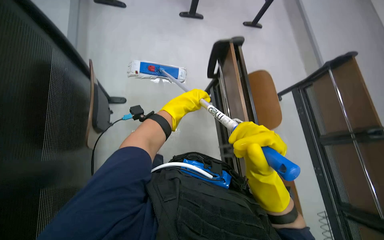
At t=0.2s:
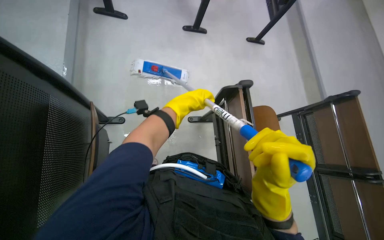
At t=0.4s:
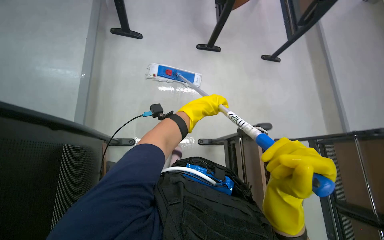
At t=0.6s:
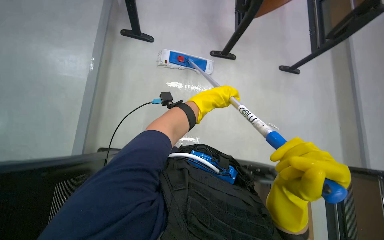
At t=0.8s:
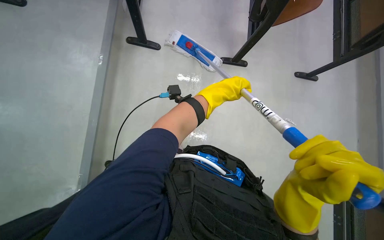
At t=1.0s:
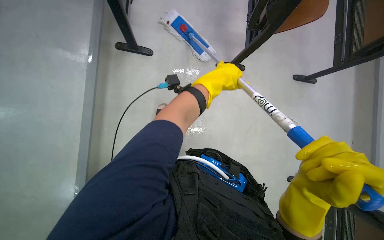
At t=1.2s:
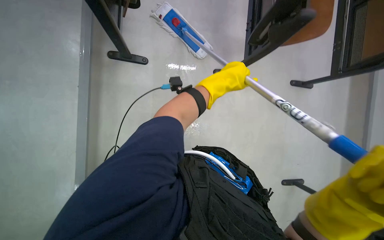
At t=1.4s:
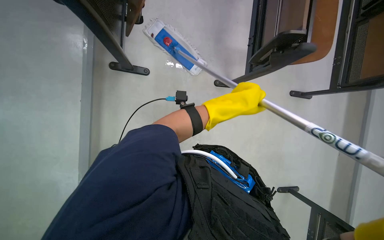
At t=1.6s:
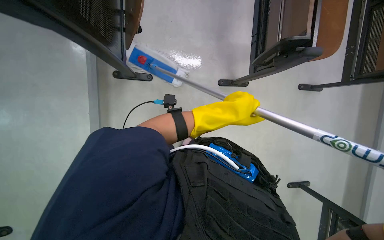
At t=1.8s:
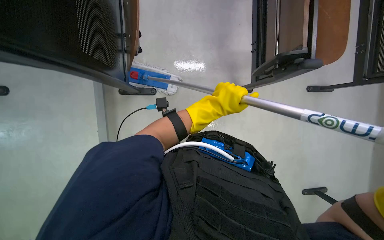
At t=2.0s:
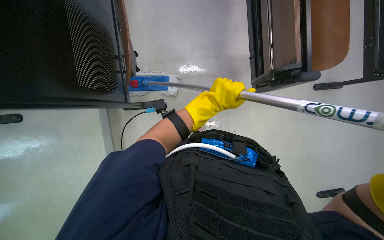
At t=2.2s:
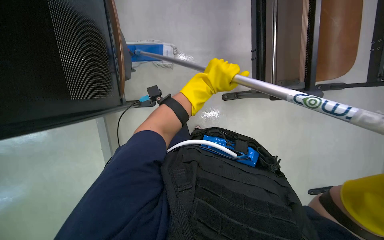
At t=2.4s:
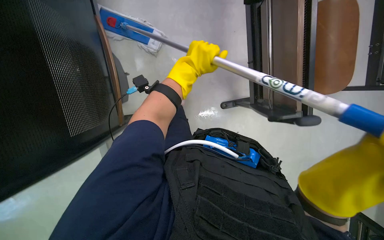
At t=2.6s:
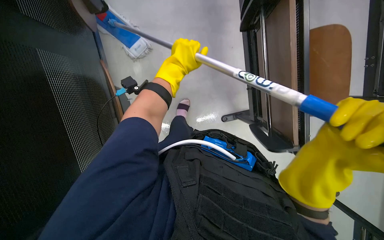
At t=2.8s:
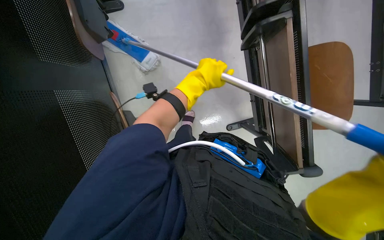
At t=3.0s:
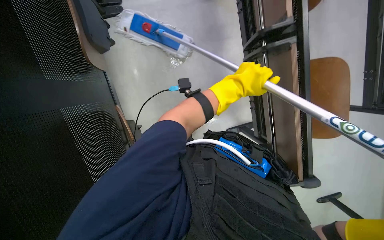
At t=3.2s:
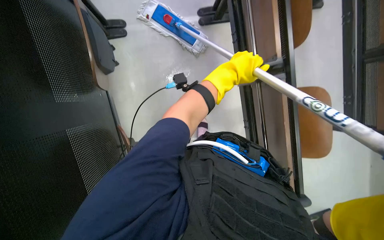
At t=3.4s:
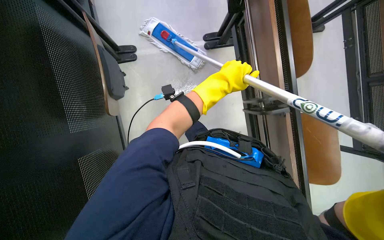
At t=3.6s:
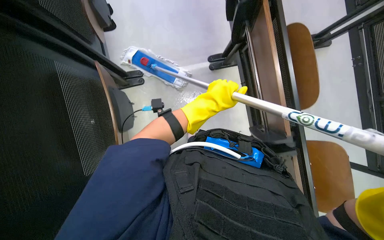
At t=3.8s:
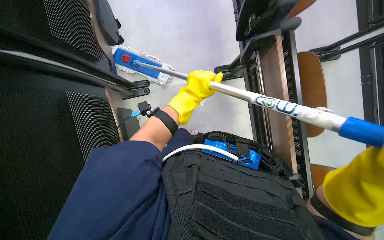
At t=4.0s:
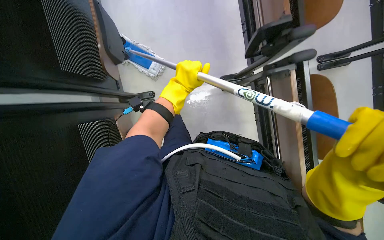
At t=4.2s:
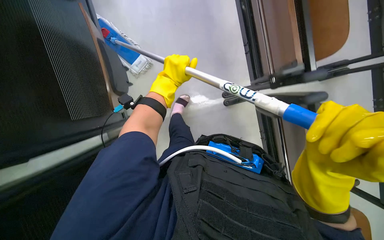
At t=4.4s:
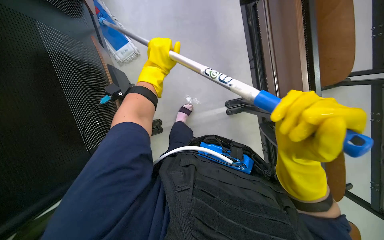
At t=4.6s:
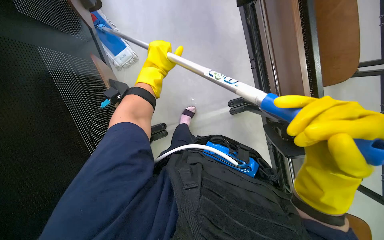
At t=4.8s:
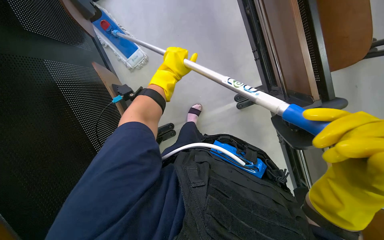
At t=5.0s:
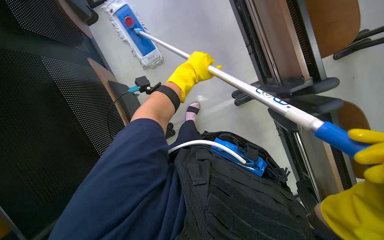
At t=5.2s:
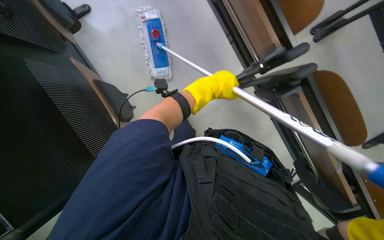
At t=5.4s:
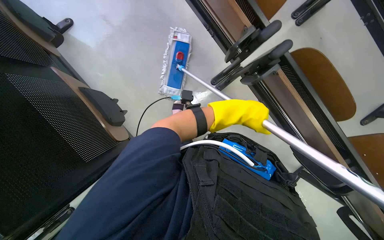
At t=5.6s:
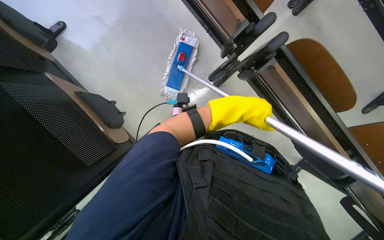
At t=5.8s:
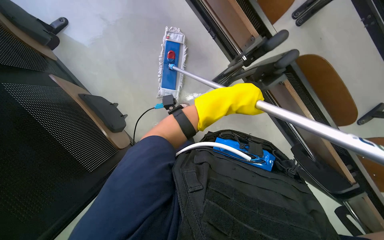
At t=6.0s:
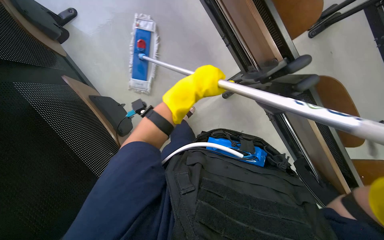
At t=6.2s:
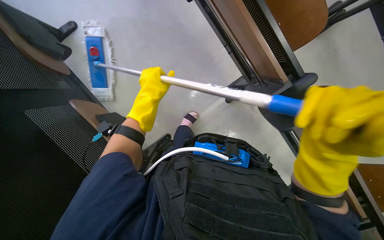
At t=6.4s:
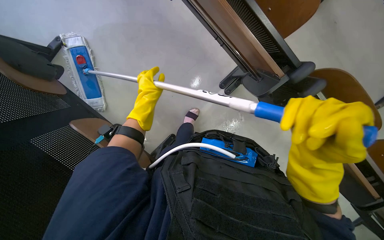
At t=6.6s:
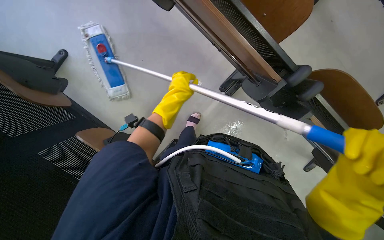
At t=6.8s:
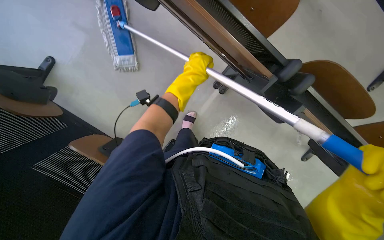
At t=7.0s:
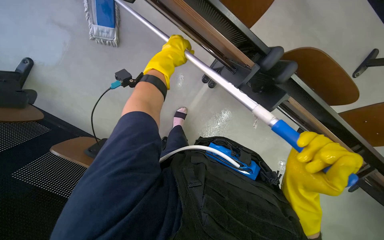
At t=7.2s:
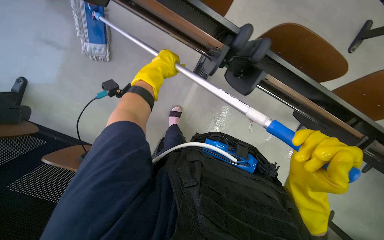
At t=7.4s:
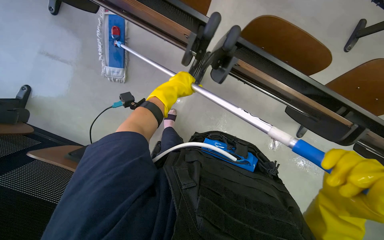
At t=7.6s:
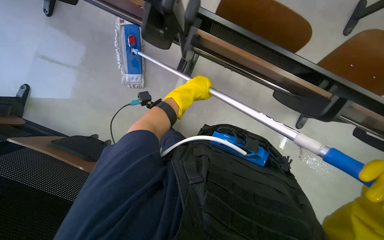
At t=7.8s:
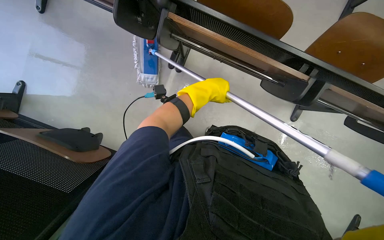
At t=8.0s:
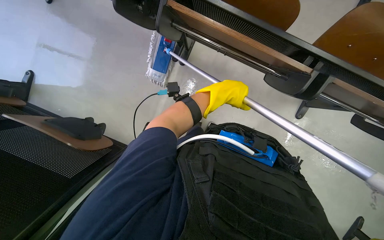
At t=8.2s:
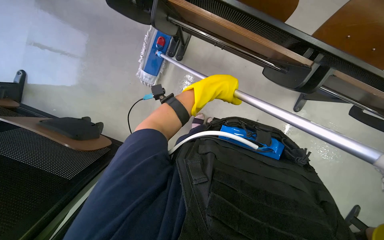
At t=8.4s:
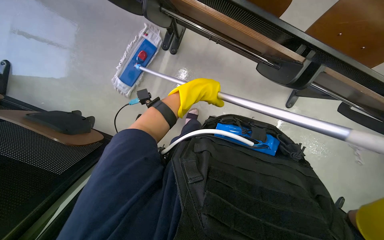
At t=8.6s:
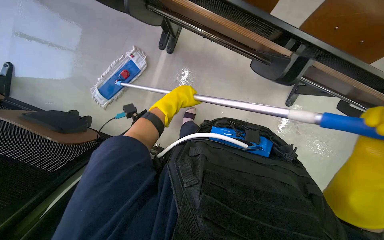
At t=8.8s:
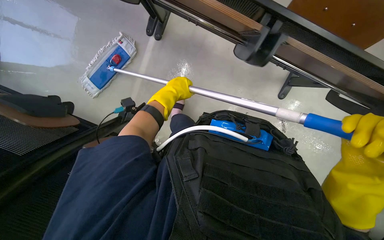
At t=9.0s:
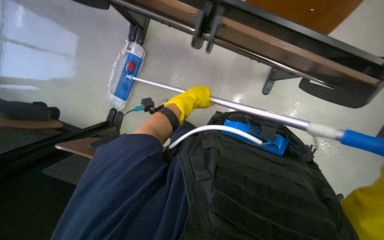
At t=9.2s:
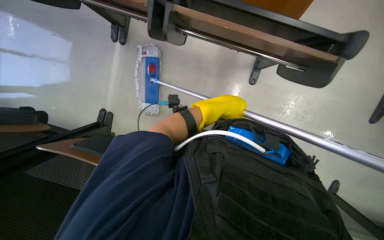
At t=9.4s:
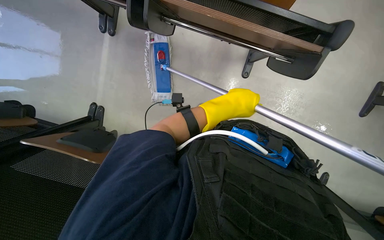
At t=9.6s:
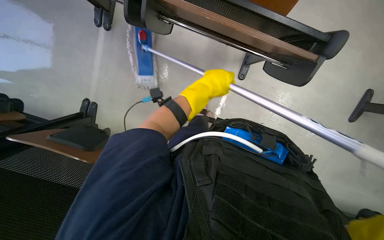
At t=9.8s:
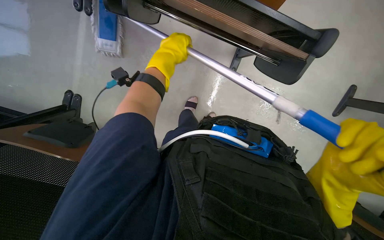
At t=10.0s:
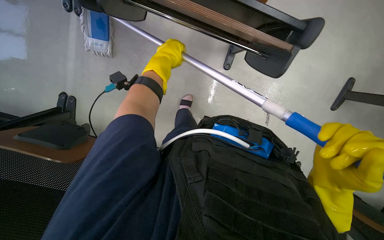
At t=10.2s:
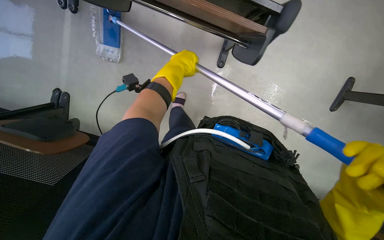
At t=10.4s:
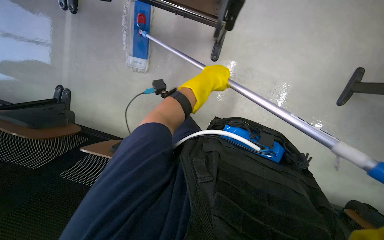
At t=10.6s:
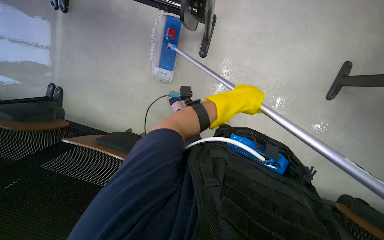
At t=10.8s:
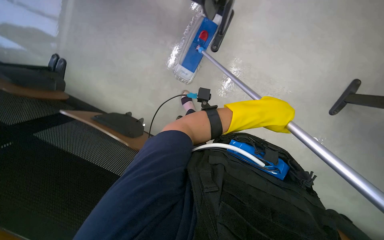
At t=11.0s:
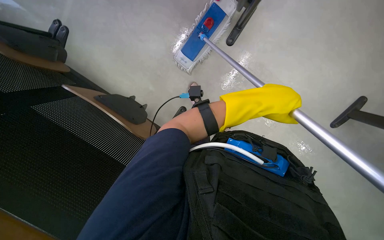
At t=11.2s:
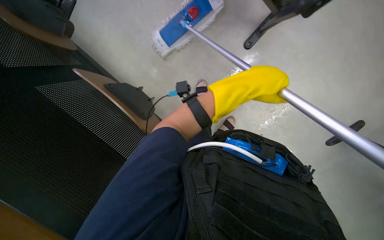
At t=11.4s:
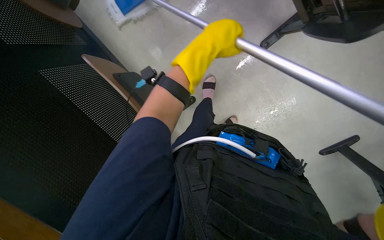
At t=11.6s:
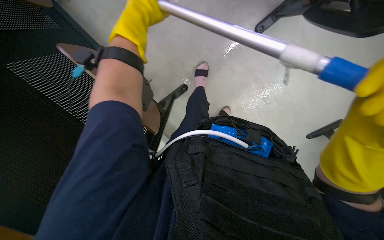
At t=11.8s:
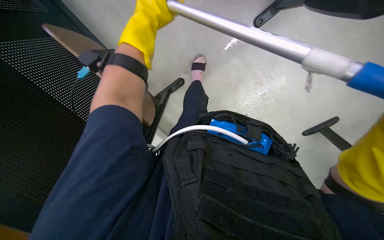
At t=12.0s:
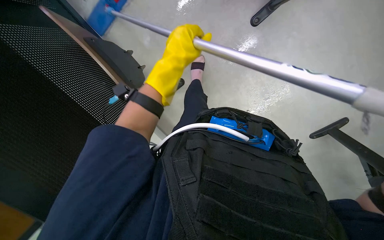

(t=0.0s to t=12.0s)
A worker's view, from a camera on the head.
Job: mopping floor.
The whole recording: Mopping floor with flat mop. The worker mops the floor with a flat mop, periodically cleaning the mop head in a bucket.
t=1.6s - t=3.0s: The left hand is displaced up the picture by approximately 20 cm, and goes to the left and returns, roughly 15 cm each way.
t=3.0s - t=4.4s: The wearer looks roughly 15 degrees further upward. The left hand travels to the left and up the picture by about 25 cm.
t=6.0s - t=7.6s: The left hand travels to the left and back again, roughly 15 cm each way.
t=9.0s - t=10.4s: The left hand goes left and right, roughly 15 cm each way, reversing 2 times.
t=10.4s - t=12.0s: The left hand goes left and right, some 30 cm each way, reversing 2 times.

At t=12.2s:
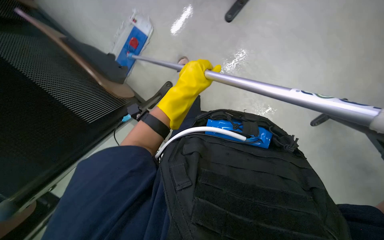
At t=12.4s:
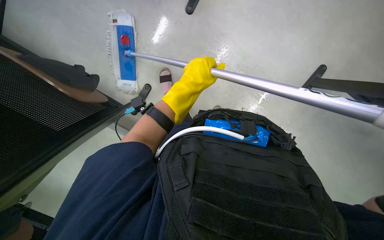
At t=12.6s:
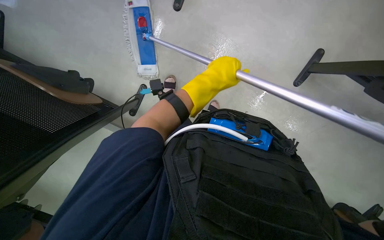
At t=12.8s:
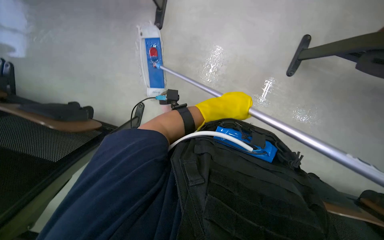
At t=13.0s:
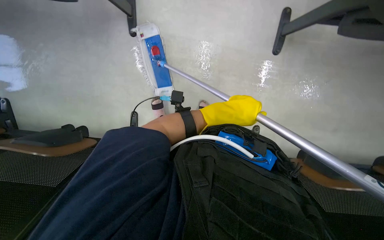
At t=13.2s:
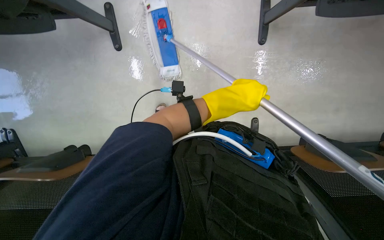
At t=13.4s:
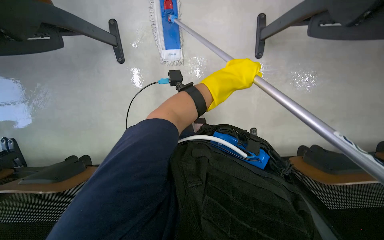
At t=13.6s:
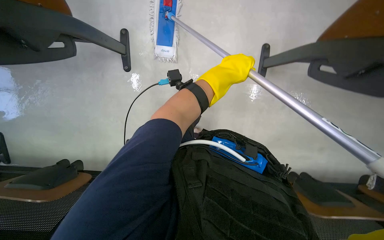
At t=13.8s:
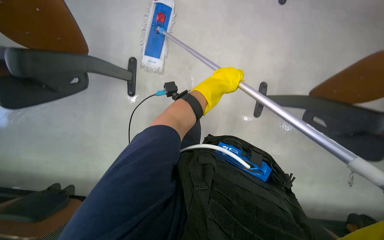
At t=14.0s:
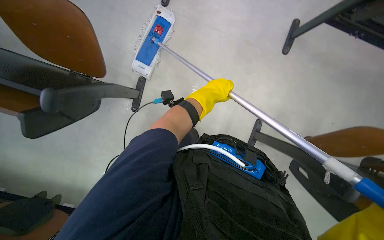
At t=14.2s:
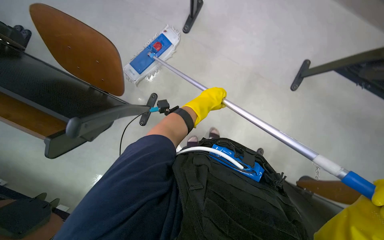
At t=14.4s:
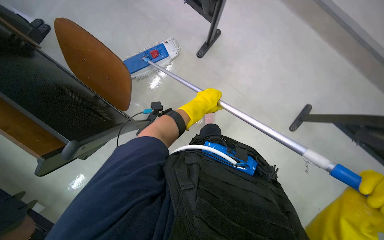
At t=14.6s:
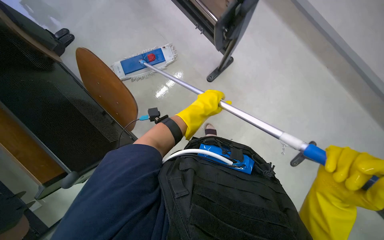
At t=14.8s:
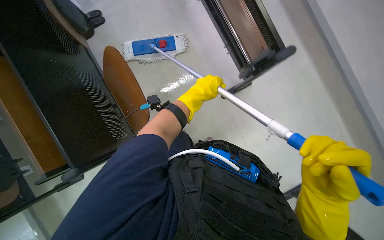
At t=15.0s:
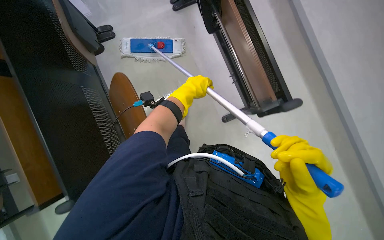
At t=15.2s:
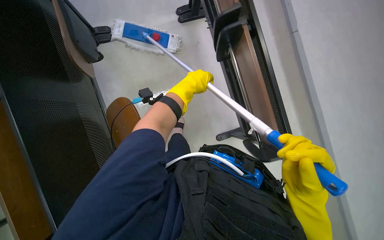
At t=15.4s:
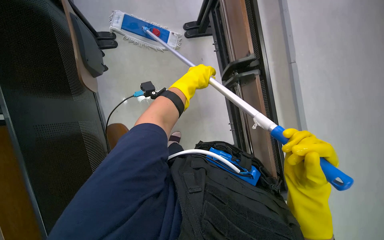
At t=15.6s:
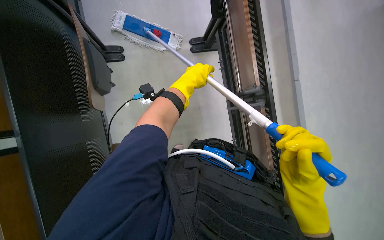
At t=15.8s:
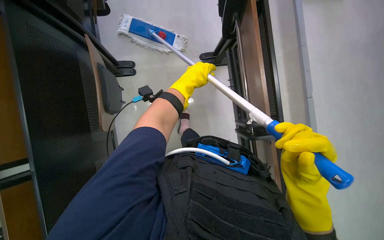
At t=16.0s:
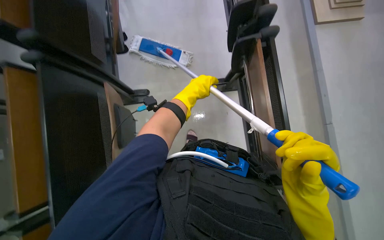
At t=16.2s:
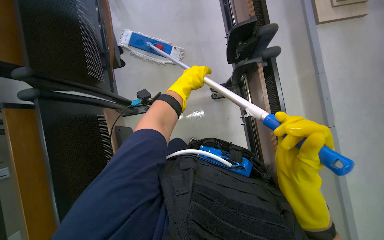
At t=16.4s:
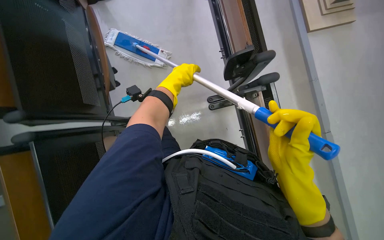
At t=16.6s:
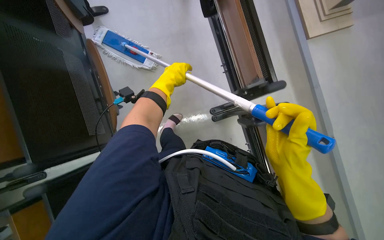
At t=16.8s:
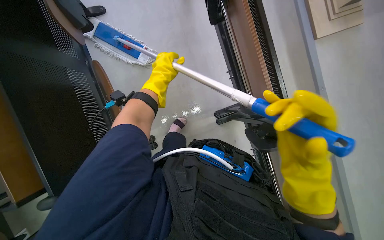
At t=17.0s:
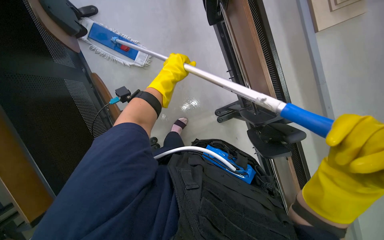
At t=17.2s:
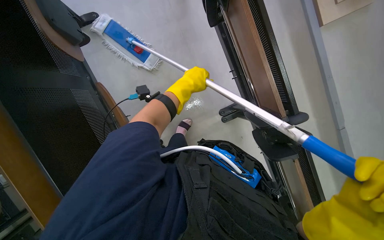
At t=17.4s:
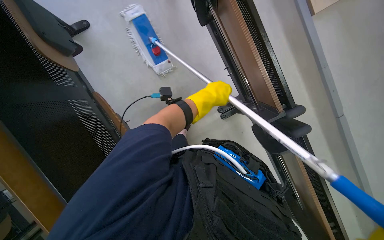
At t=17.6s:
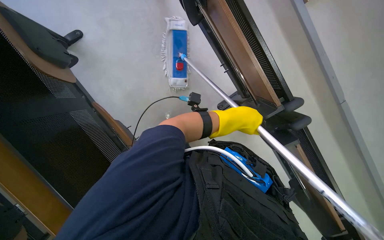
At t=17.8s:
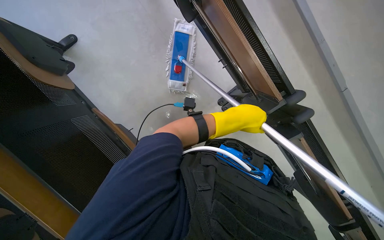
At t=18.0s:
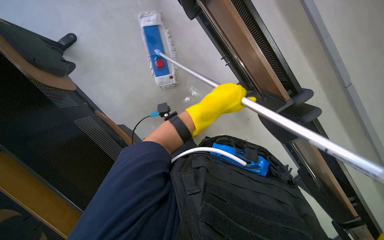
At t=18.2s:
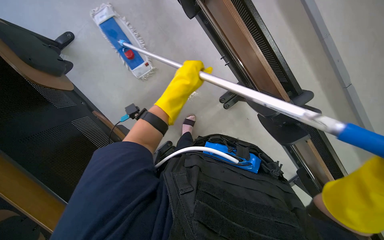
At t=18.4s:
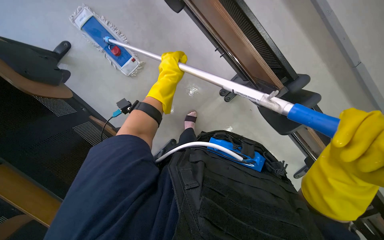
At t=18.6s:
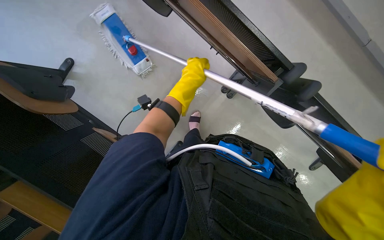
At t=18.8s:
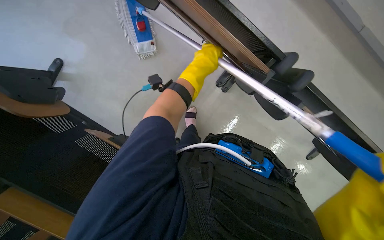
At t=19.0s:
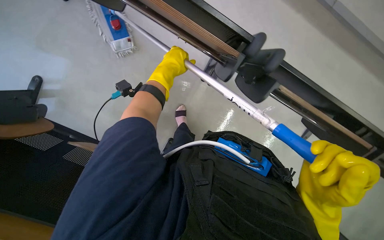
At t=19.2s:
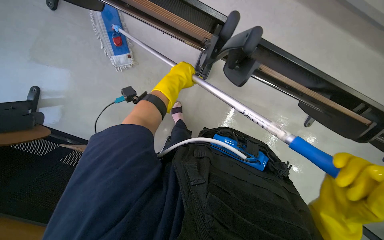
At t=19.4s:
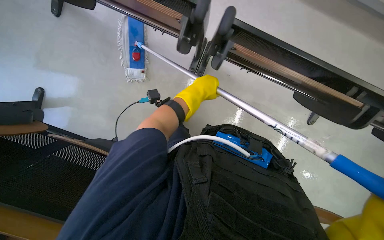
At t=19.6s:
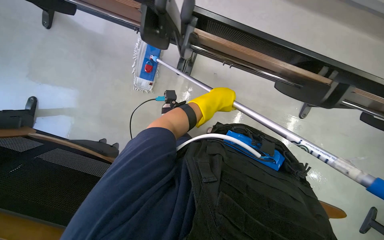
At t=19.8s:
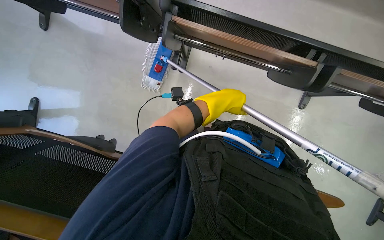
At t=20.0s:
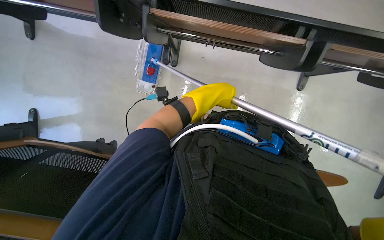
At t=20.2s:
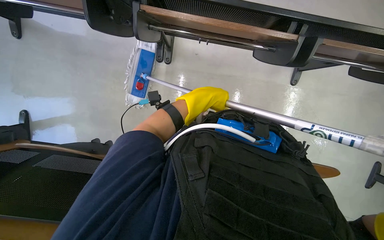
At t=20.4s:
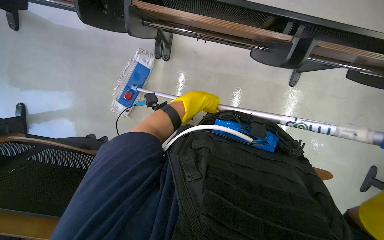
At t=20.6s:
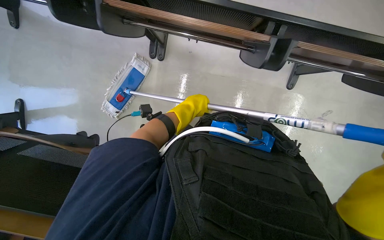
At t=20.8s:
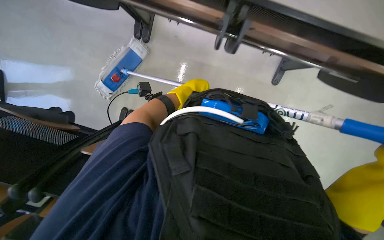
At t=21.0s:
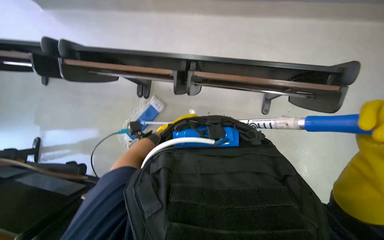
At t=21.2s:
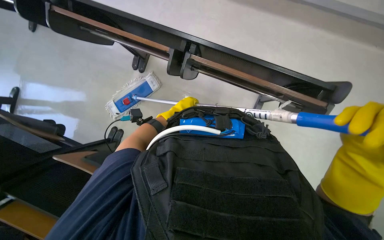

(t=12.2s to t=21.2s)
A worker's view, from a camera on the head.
Job: mopping floor.
The whole recording: Mopping floor with flat mop. The worker mops the floor with a flat mop, periodically cleaning the mop head in a bucket.
t=12.2s - t=13.8s: The left hand shifts about 15 cm to the right.
t=15.2s - t=16.6s: The right hand travels up the picture by about 25 cm.
t=16.6s - t=18.2s: The left hand moves approximately 20 cm to the right and comes back.
t=18.2s - t=19.8s: The left hand travels to the right by roughly 35 cm.
t=19.8s - t=21.2s: The left hand goes approximately 20 cm farther from the camera.
